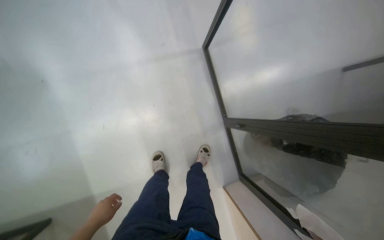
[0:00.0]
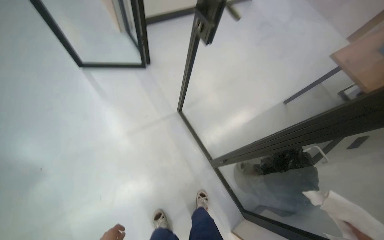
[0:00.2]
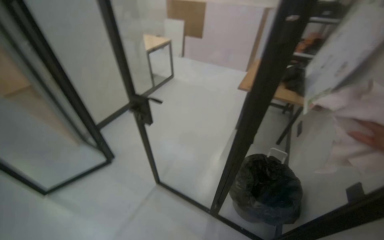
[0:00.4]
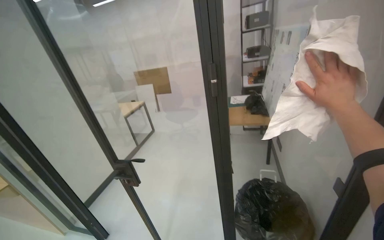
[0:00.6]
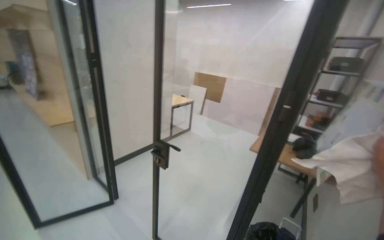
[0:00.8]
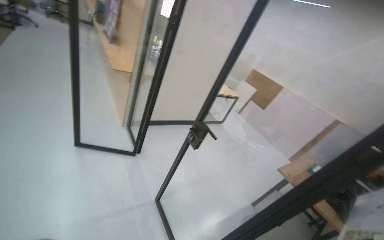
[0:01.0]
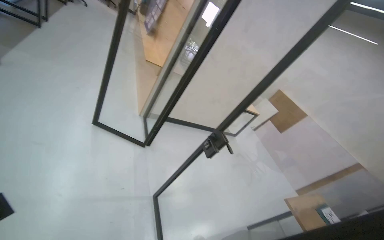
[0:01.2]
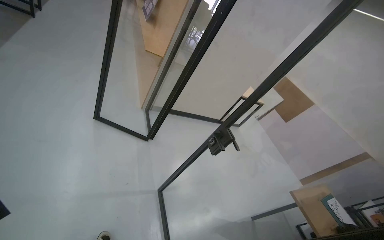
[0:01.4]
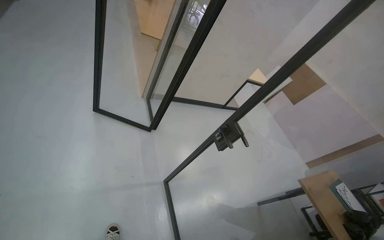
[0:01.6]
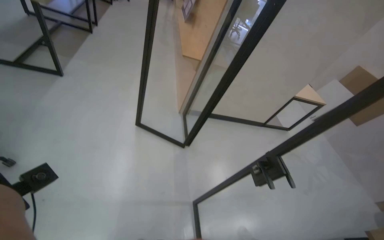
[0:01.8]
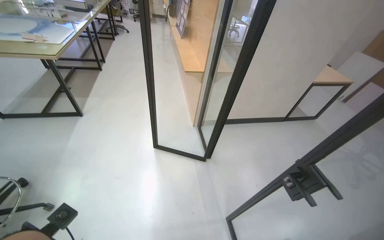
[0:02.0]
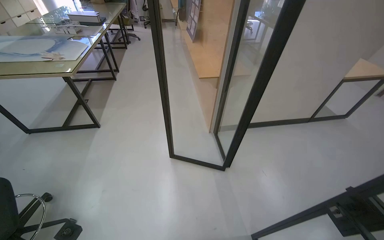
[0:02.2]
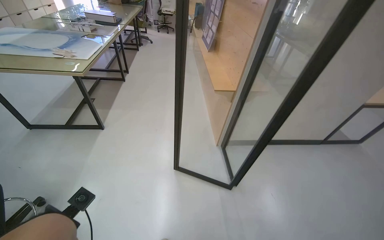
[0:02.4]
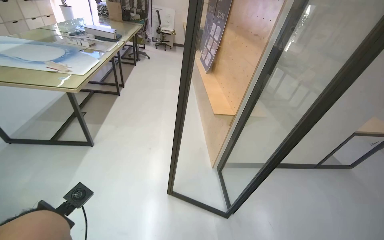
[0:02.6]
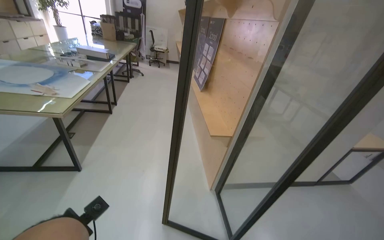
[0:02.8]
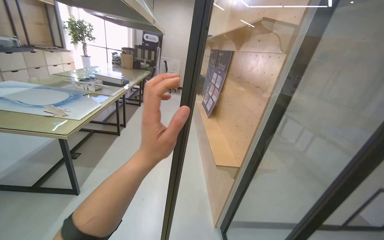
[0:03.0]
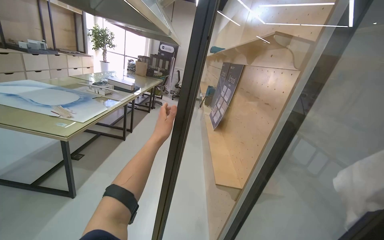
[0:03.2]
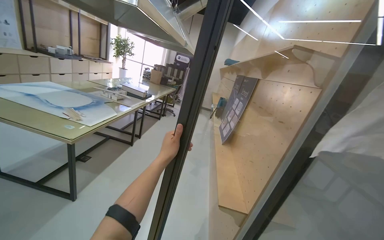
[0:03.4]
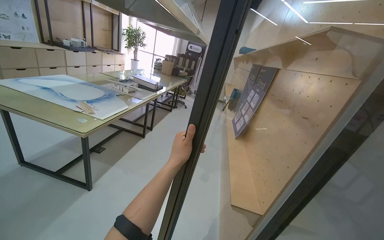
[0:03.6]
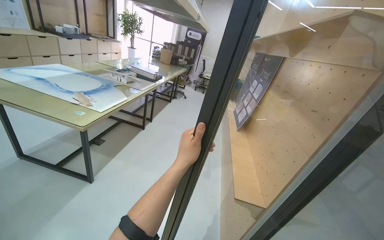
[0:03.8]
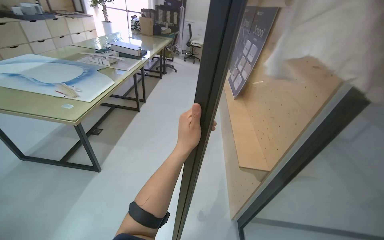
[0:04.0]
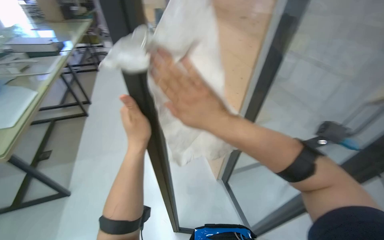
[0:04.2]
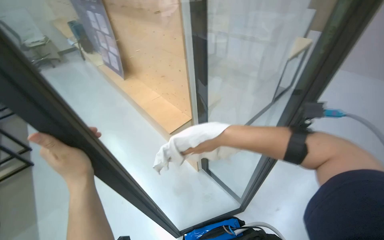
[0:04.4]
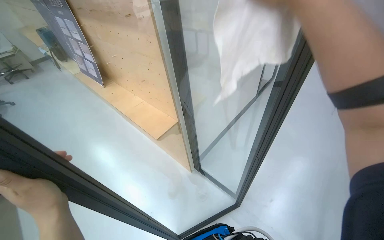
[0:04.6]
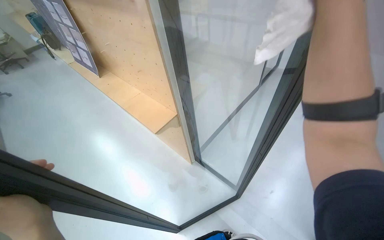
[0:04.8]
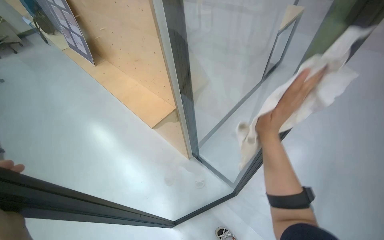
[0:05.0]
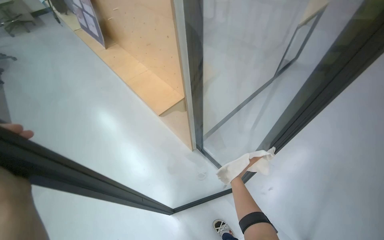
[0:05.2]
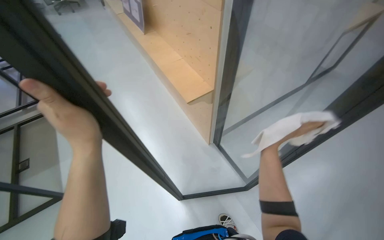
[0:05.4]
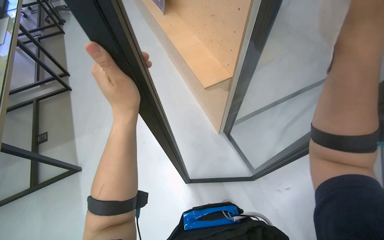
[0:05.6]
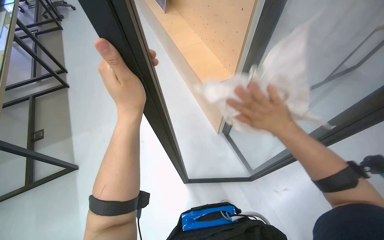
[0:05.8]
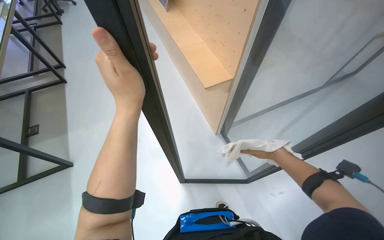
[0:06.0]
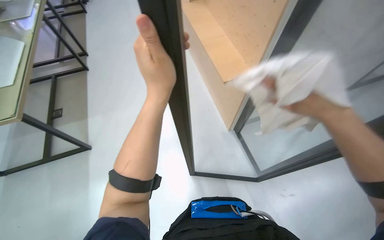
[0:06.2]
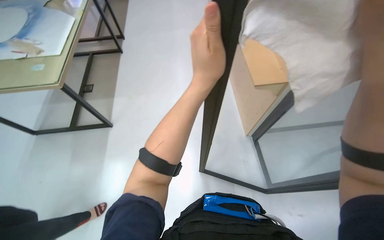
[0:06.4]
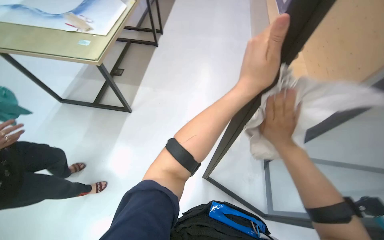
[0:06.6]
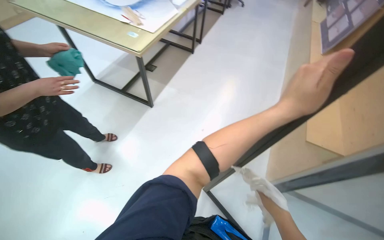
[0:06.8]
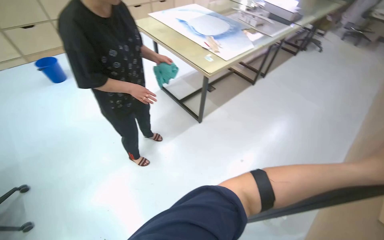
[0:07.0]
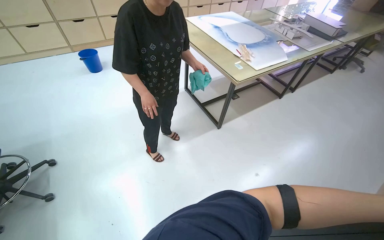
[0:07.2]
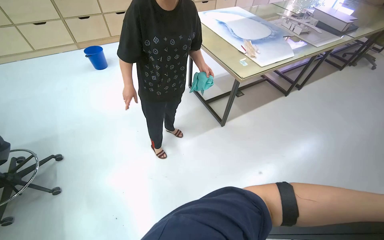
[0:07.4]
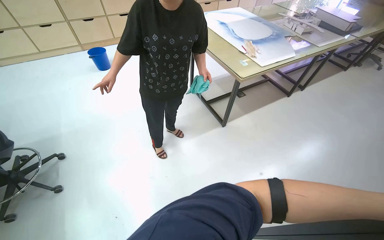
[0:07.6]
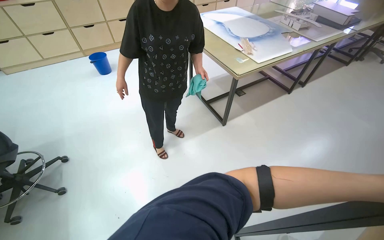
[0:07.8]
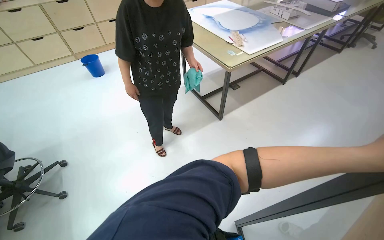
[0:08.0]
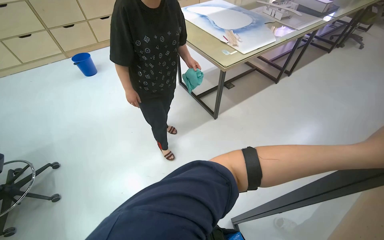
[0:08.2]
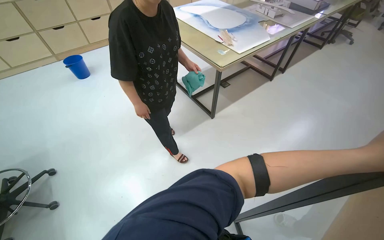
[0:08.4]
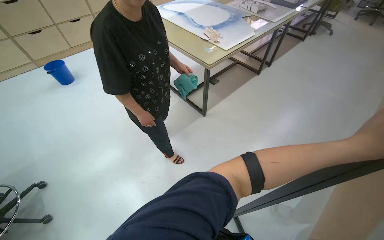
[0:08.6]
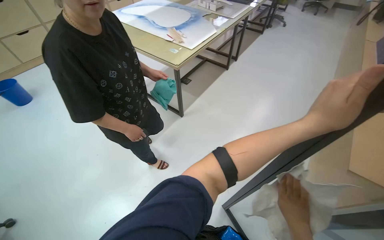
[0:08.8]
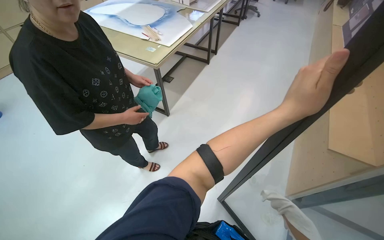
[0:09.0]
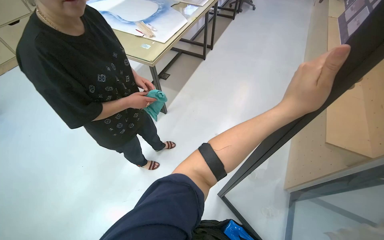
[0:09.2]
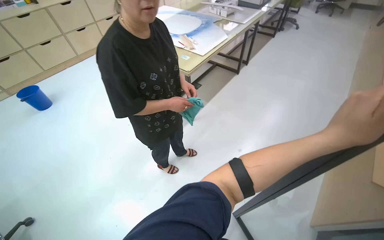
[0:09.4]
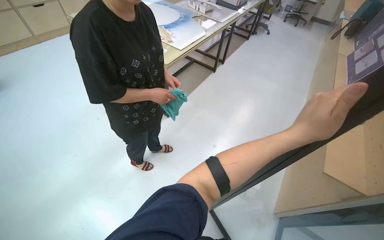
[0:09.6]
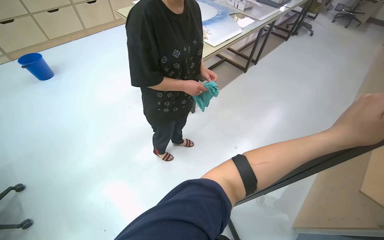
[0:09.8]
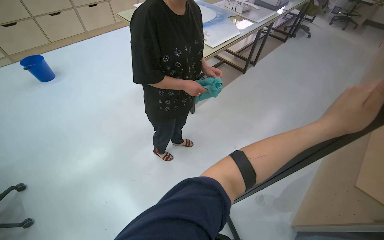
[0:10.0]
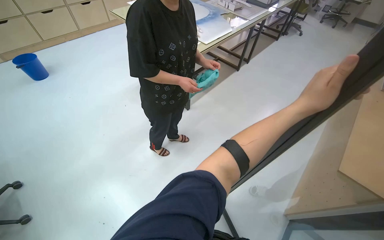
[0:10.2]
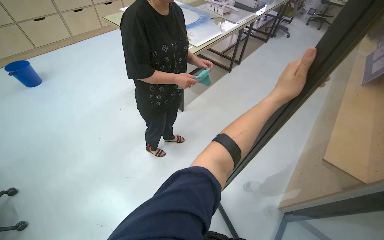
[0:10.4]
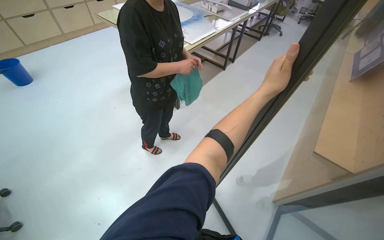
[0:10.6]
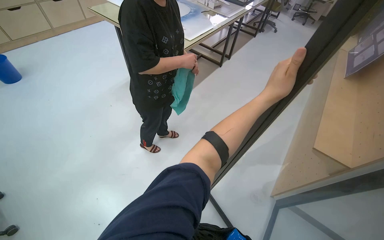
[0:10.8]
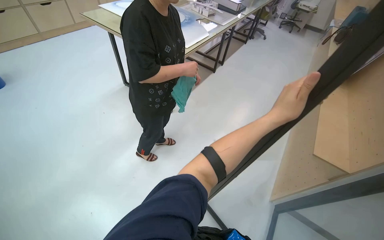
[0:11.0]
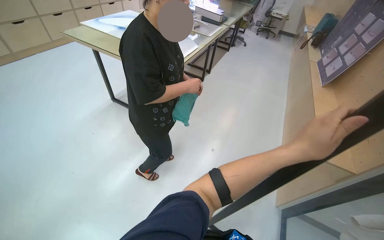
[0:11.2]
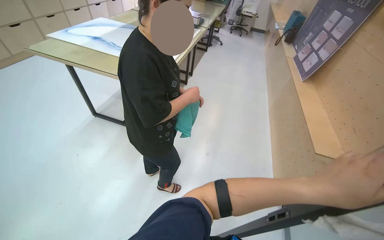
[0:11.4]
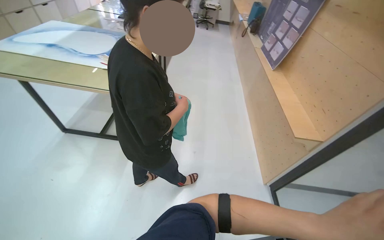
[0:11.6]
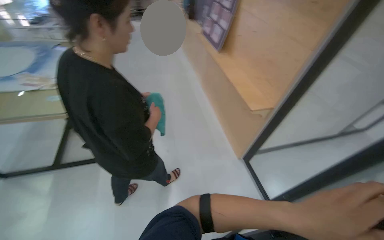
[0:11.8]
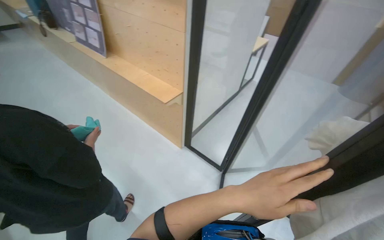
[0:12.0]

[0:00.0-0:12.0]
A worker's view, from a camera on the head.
Job: wiping surfaces.
The whole recording: Wiping glass door and frame. The worker wipes the glass door and its frame with a white cloth.
0.0 to 1.6 s: The wearer looks approximately 55 degrees further upward.
1.6 to 3.0 s: The wearer moves roughly 70 cm. The camera is aimed roughly 25 degrees further to the left. The wearer looks some 30 degrees further upward.
3.0 to 4.4 s: The view tilts some 15 degrees downward.
4.4 to 6.0 s: The view tips downward by some 15 degrees.
6.0 to 7.6 s: The wearer's head swings approximately 85 degrees to the left.
7.6 to 9.0 s: The wearer's head swings some 35 degrees to the right.
10.4 to 12.0 s: The wearer moves about 50 cm. The head turns to the right by approximately 70 degrees.

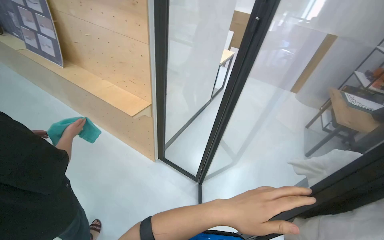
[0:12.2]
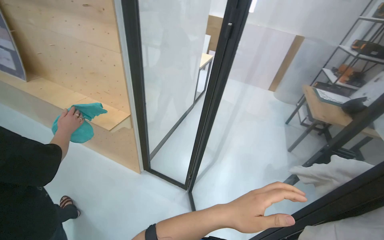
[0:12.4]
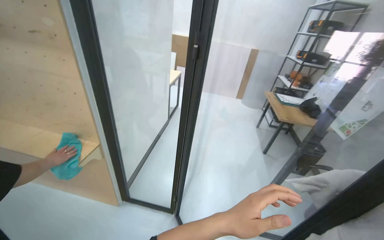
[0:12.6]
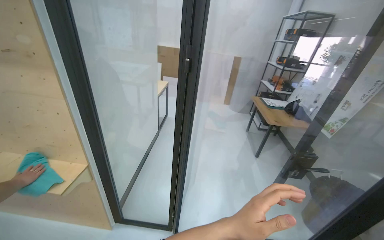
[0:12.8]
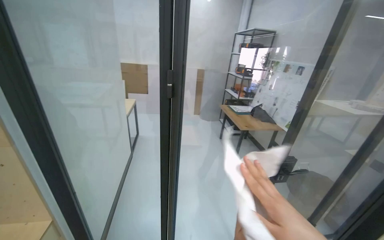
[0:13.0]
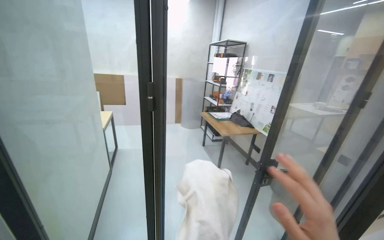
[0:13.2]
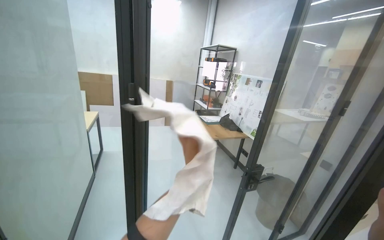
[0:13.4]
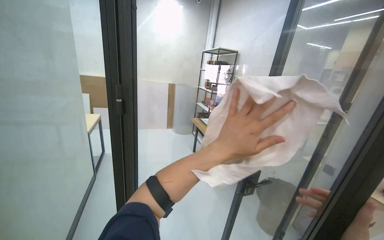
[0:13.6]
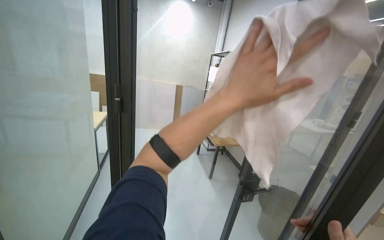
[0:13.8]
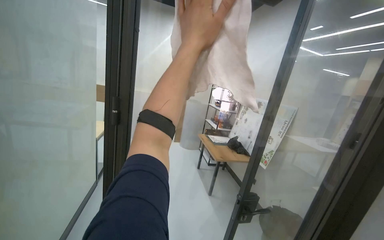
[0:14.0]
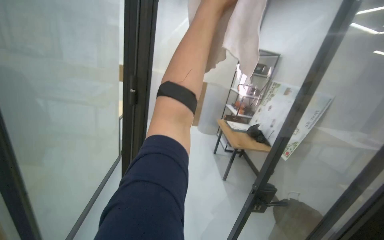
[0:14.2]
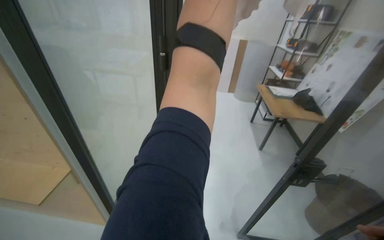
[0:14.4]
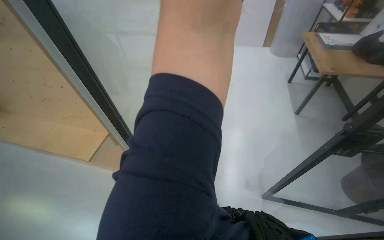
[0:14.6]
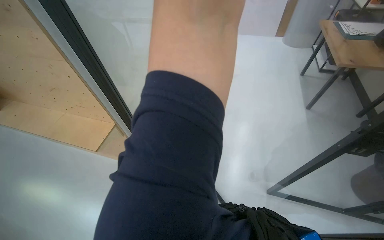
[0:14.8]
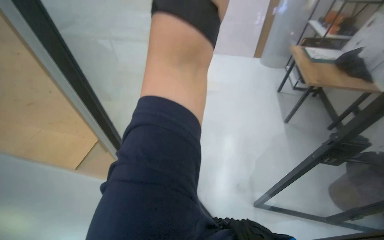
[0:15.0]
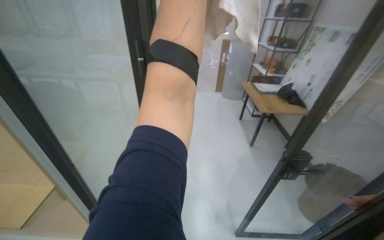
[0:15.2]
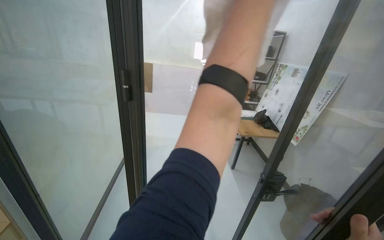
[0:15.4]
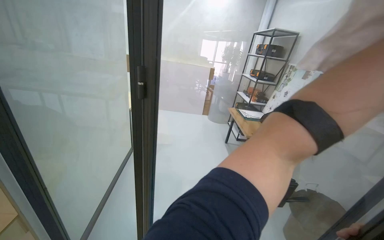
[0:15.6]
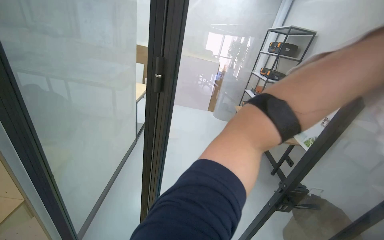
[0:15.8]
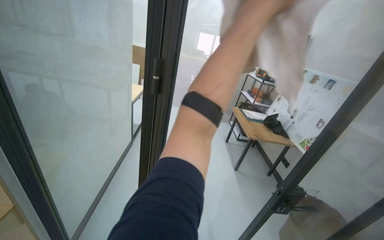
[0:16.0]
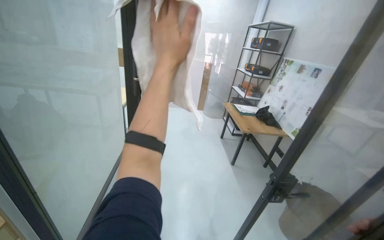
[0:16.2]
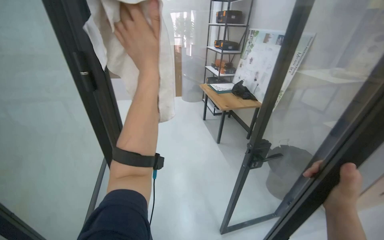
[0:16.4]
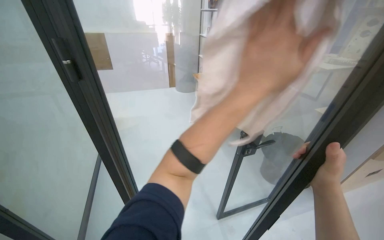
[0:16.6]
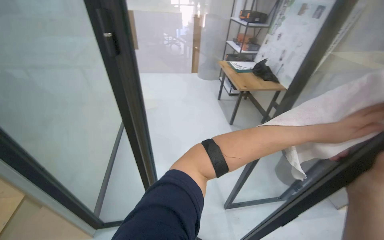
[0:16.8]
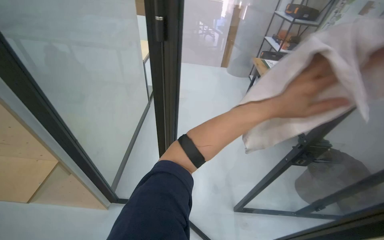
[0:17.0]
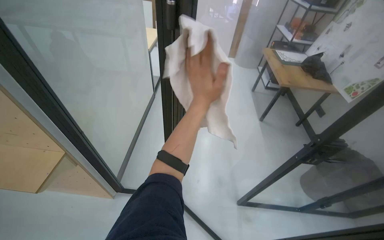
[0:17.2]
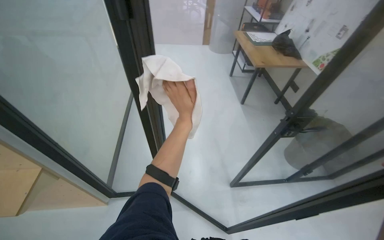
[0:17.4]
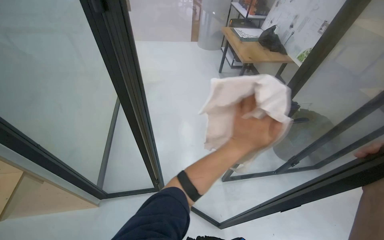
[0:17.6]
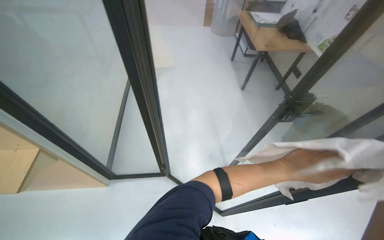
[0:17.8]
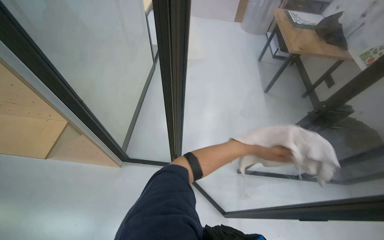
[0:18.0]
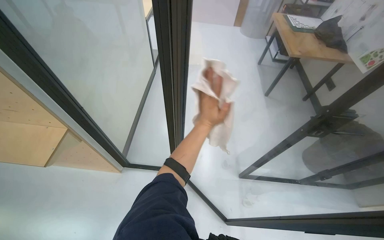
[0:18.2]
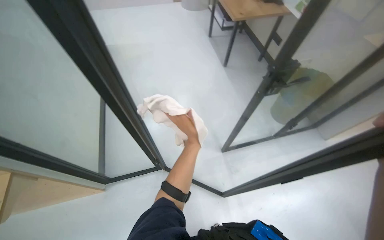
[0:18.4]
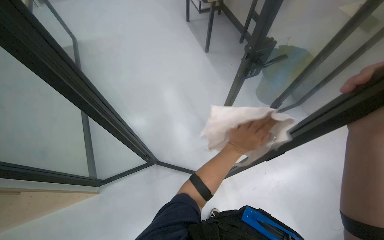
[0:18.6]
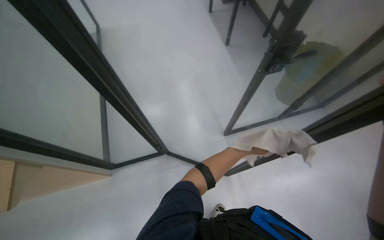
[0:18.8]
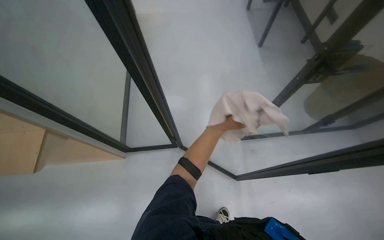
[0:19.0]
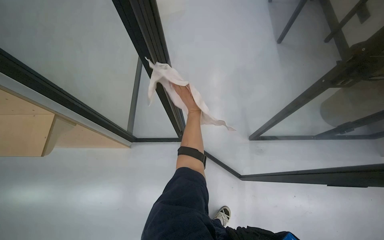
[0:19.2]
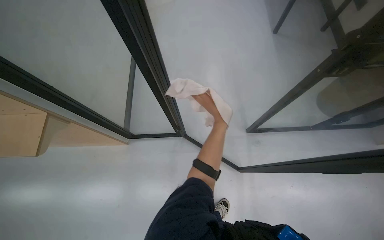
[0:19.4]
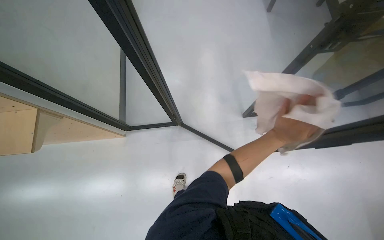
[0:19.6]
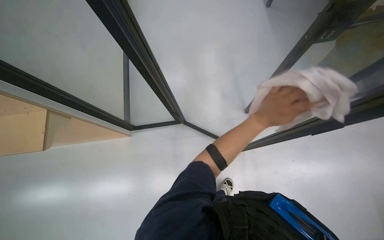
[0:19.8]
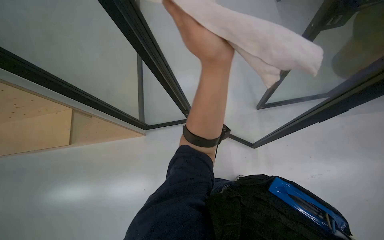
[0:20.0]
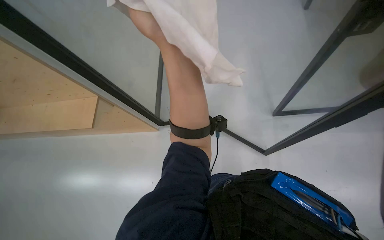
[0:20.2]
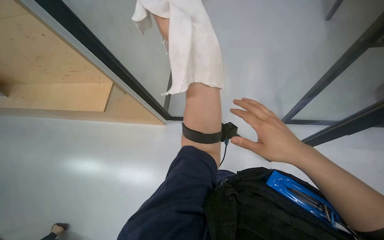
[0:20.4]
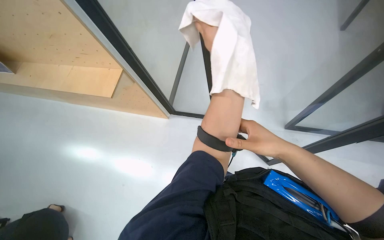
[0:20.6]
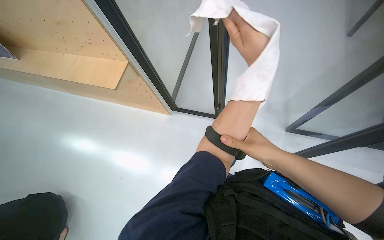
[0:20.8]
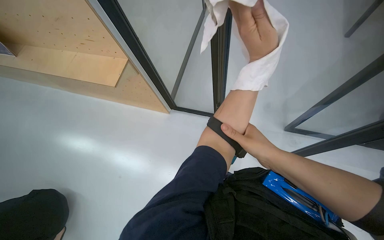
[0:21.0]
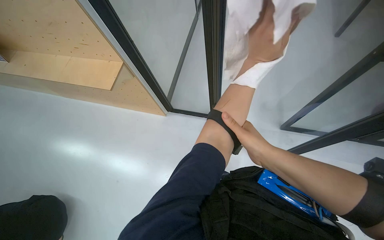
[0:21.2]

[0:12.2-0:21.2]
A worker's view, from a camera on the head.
Job: wiping surfaces.
The whole recording: Wiping glass door and frame. The worker wipes the glass door and its frame with a white cloth.
12.2 to 13.8 s: The head turns to the right by some 45 degrees. The camera pitches upward, by approximately 20 degrees.
13.8 to 15.2 s: The view swings about 20 degrees to the left. The camera pitches downward, by about 10 degrees.
15.2 to 16.6 s: The wearer's head swings roughly 20 degrees to the right.
16.6 to 18.2 s: The wearer looks about 20 degrees further to the left. The view tips downward by some 20 degrees. The left hand moves nearer and farther over some 60 cm, changing direction 2 times.
18.2 to 19.8 s: The camera pitches downward, by approximately 20 degrees.
19.8 to 21.2 s: The wearer's head swings about 15 degrees to the left.
